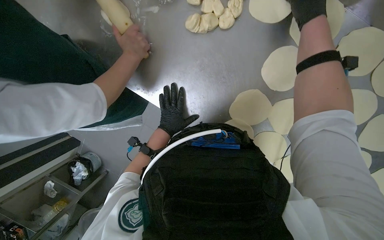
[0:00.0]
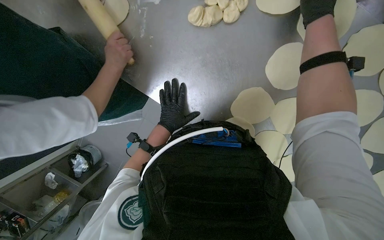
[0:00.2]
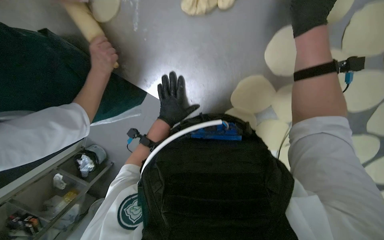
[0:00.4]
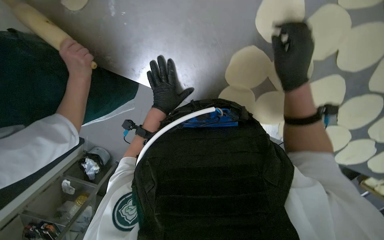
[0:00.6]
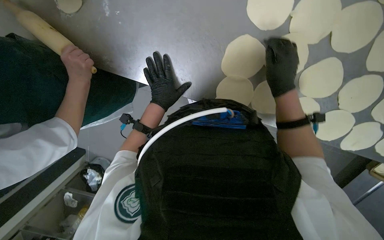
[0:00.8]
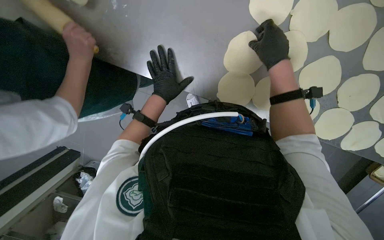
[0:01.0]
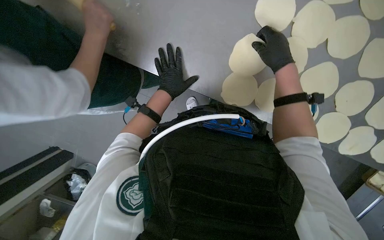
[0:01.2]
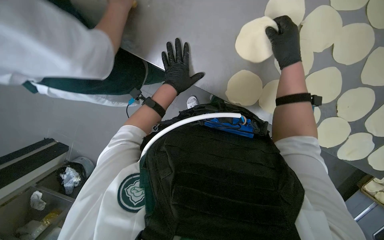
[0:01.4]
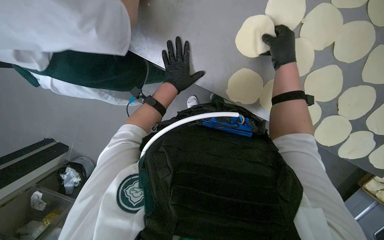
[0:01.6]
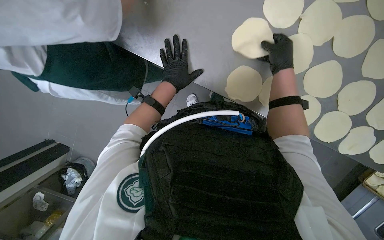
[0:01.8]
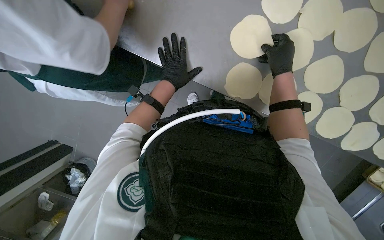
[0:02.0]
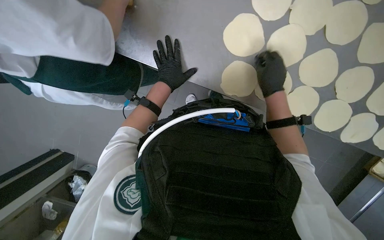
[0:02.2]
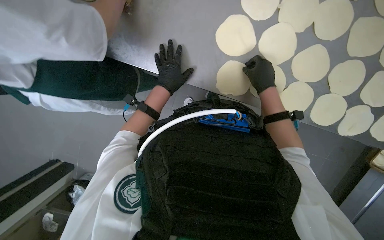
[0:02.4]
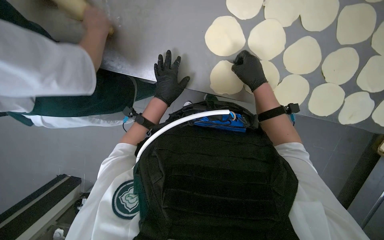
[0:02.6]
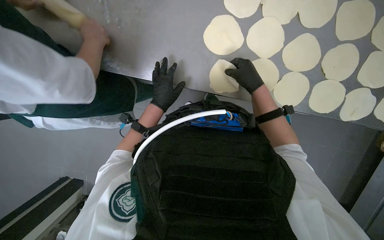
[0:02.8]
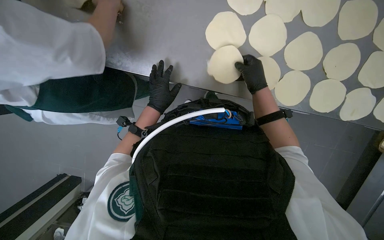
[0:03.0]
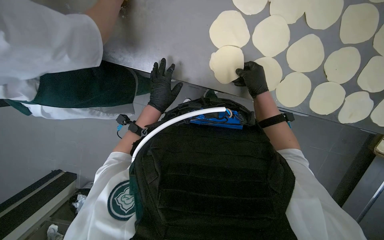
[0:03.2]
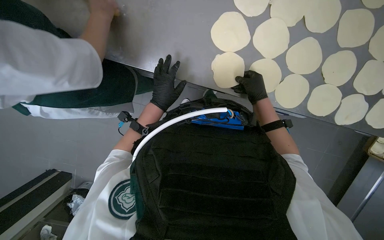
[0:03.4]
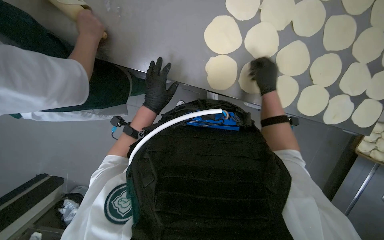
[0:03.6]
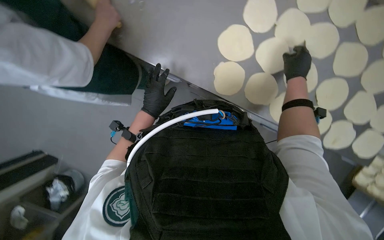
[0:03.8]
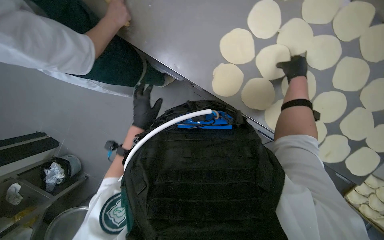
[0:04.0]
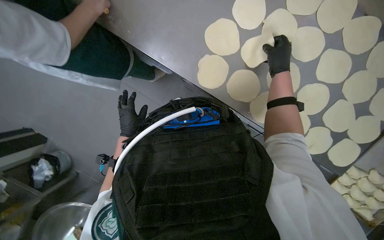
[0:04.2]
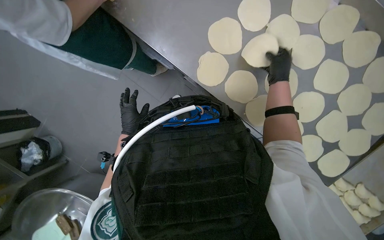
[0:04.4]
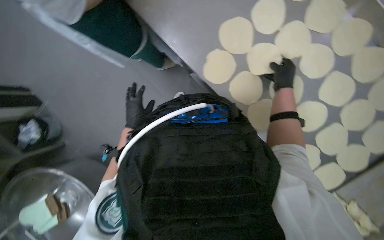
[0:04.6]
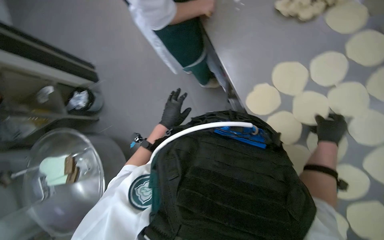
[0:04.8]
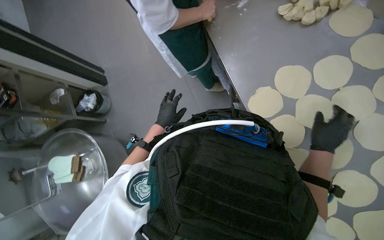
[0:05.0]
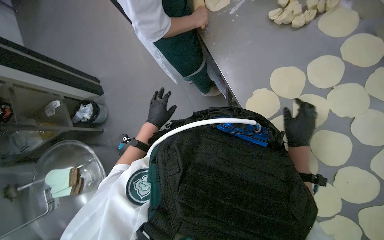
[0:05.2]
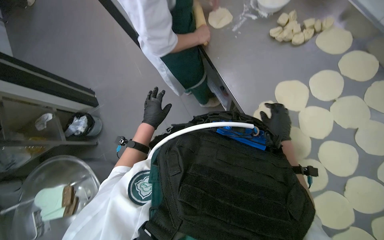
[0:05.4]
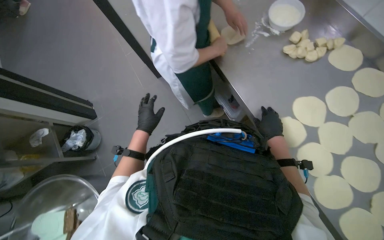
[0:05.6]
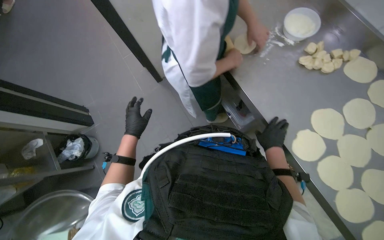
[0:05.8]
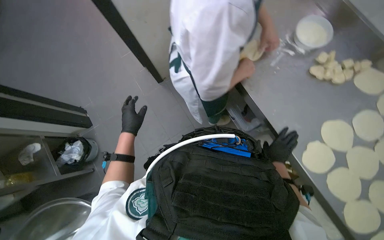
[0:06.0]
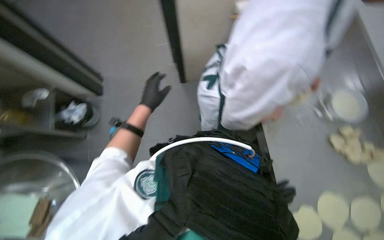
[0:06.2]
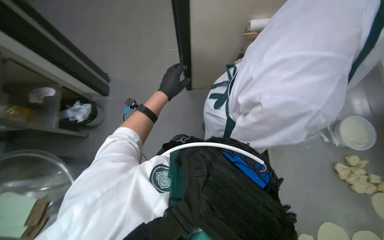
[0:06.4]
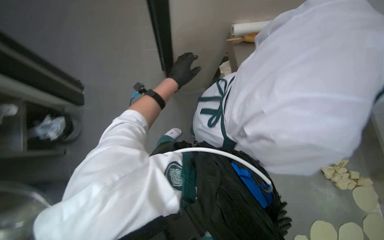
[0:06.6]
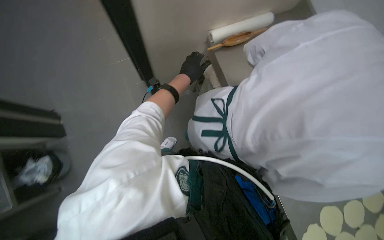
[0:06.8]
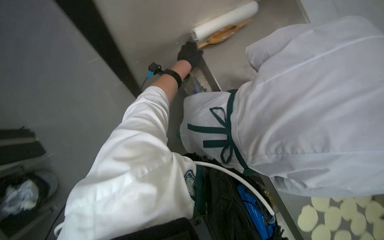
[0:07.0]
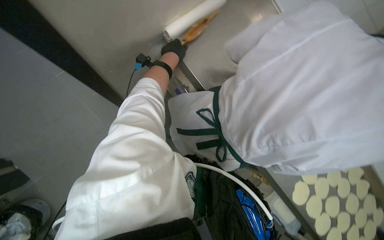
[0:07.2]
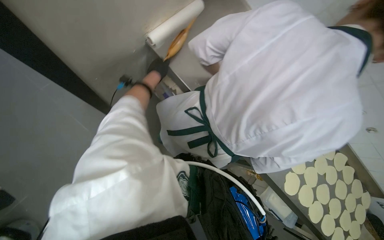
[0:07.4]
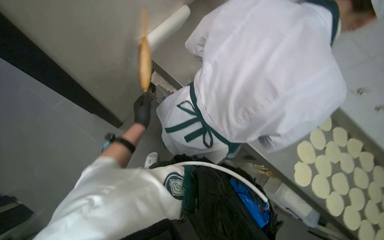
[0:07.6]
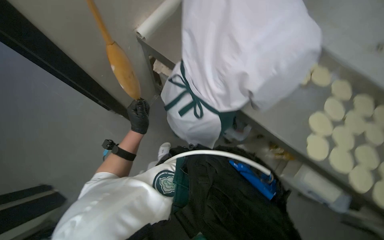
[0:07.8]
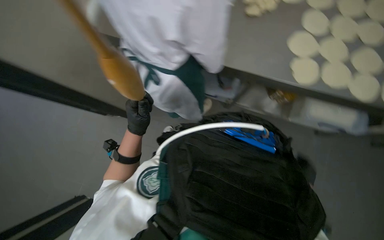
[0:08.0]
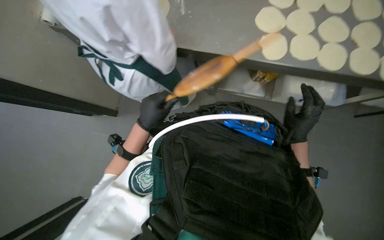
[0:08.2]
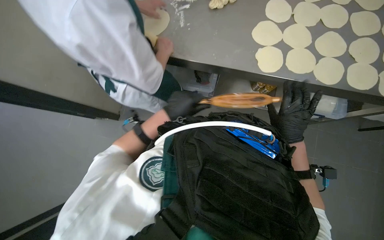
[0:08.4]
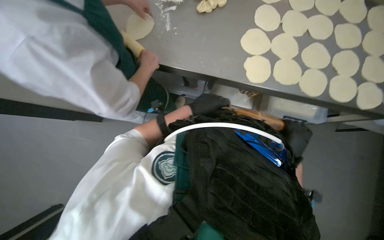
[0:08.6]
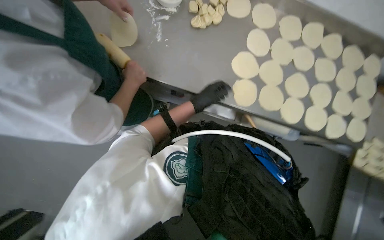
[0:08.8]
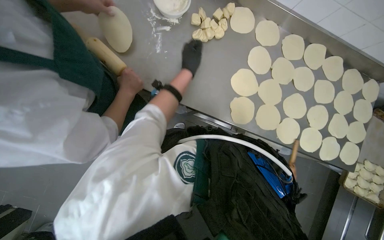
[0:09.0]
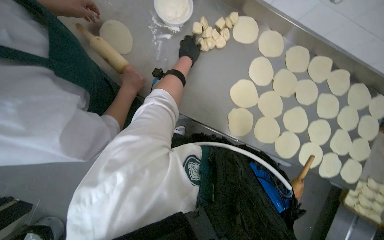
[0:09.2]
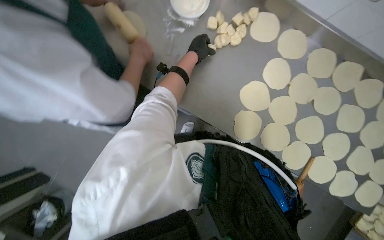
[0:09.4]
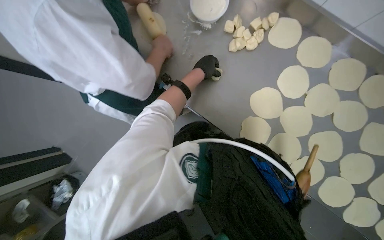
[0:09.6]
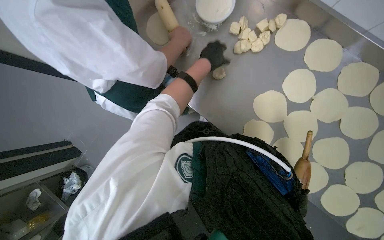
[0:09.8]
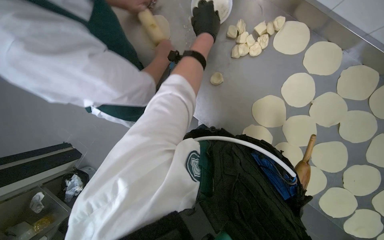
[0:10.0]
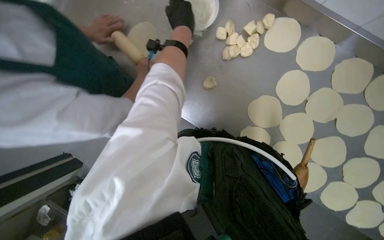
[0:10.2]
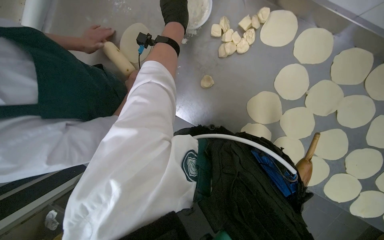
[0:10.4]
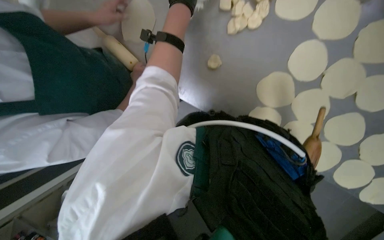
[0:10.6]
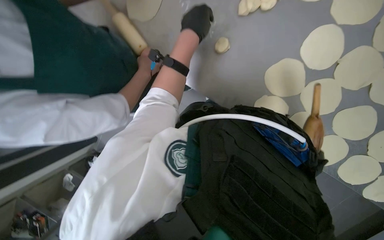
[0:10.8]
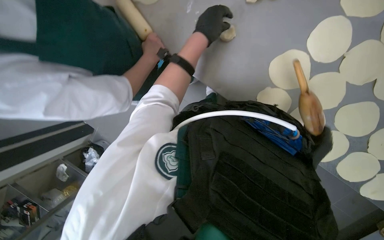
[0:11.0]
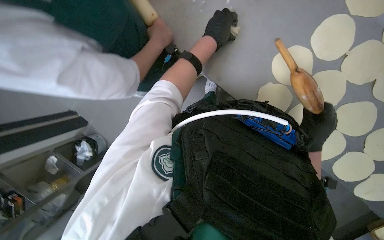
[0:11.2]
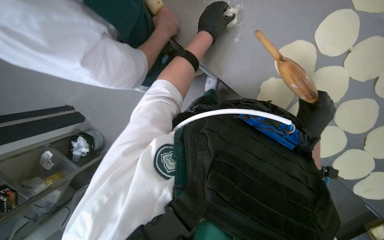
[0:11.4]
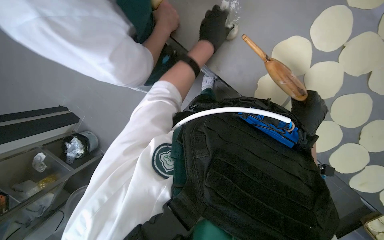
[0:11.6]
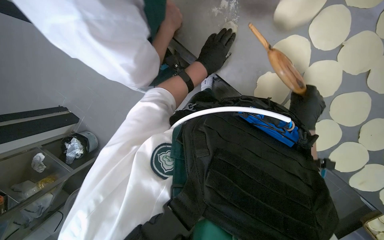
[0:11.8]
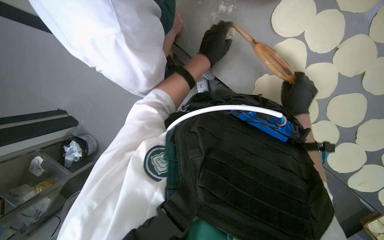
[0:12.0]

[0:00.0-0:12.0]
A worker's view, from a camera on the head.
Job: preparing food.
The whole recording: Flattening dough for dumplings. The worker continues flattening small pieces of dough into circular shapes using a rolling pin.
0:00.0 to 0:01.6: The right hand heads down the picture and farther from the camera, covering some 30 cm.
0:01.6 to 0:03.0: The right hand moves down the picture, some 15 cm.
0:03.0 to 0:04.4: The left hand travels down the picture by about 15 cm. Meanwhile the right hand travels to the right by some 10 cm.
0:04.4 to 0:06.0: The head travels roughly 40 cm. The view tilts about 15 degrees upward.
0:06.0 to 0:07.6: The wearer's head swings approximately 25 degrees to the right.
0:07.6 to 0:09.0: The left hand travels to the right and up the picture by approximately 50 cm.
0:09.0 to 0:10.4: The view swings approximately 20 degrees to the left. The left hand travels up the picture by approximately 30 cm.
0:10.4 to 0:12.0: The right hand shifts about 15 cm to the left and up the picture, while the left hand shifts some 35 cm down the picture.

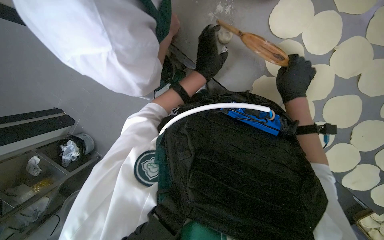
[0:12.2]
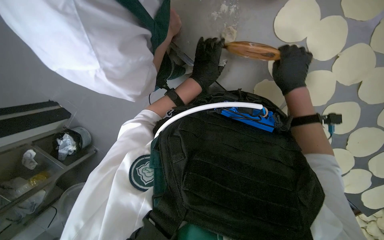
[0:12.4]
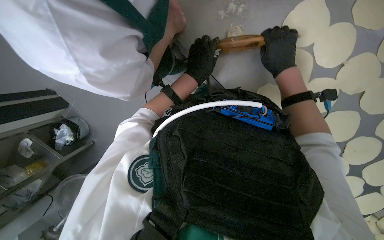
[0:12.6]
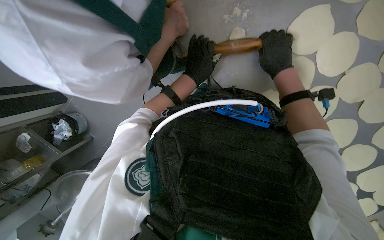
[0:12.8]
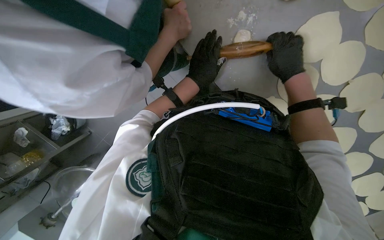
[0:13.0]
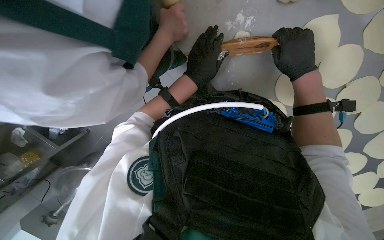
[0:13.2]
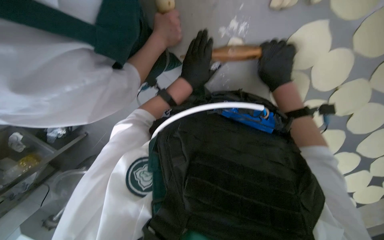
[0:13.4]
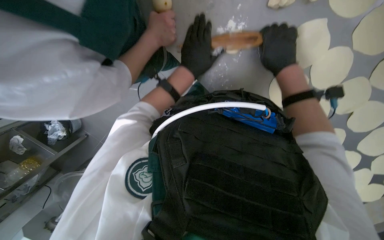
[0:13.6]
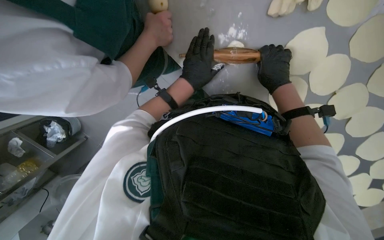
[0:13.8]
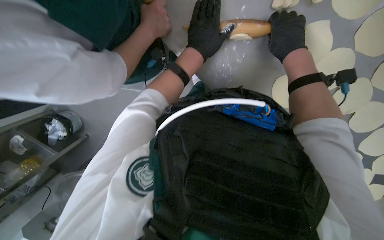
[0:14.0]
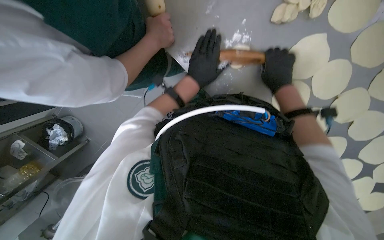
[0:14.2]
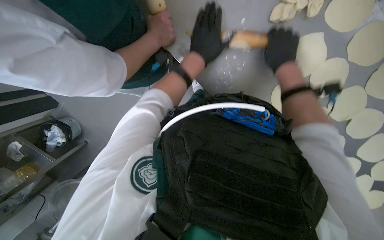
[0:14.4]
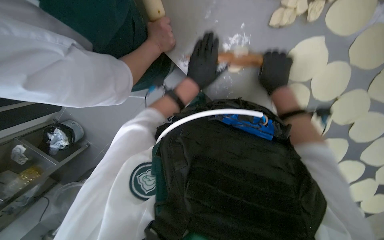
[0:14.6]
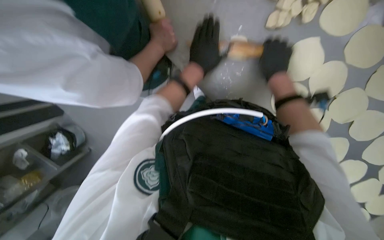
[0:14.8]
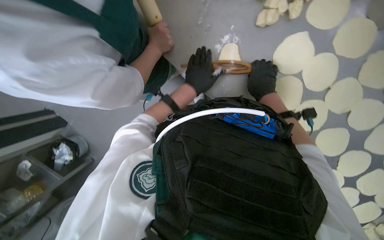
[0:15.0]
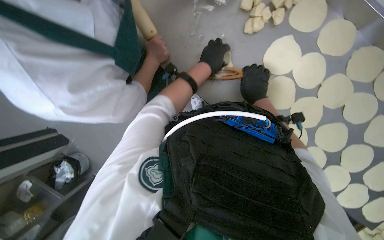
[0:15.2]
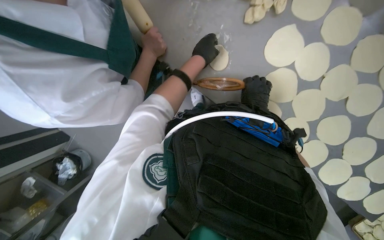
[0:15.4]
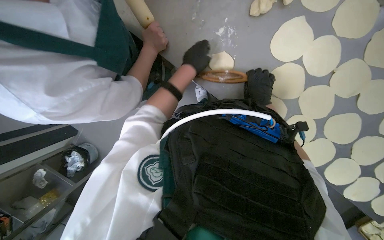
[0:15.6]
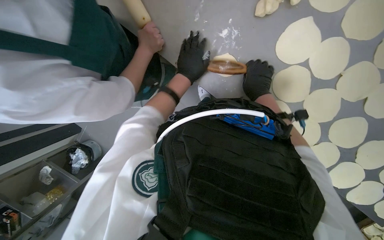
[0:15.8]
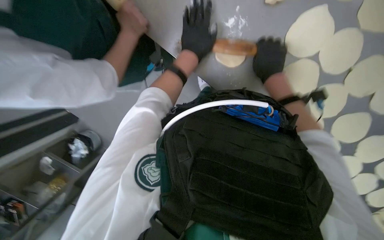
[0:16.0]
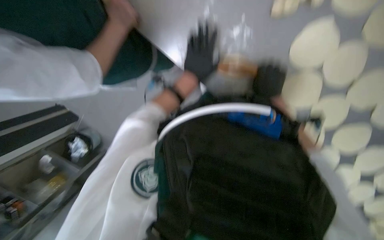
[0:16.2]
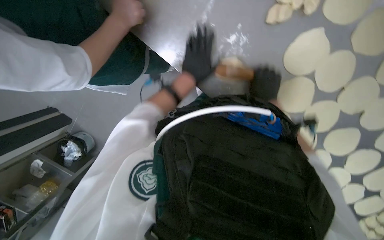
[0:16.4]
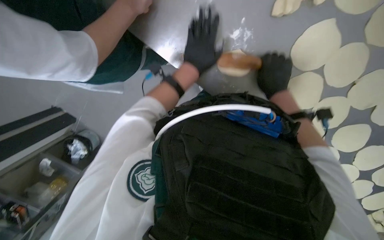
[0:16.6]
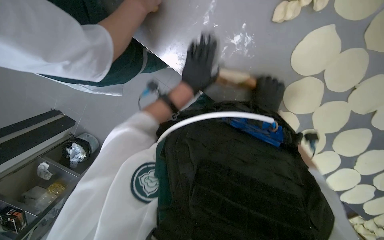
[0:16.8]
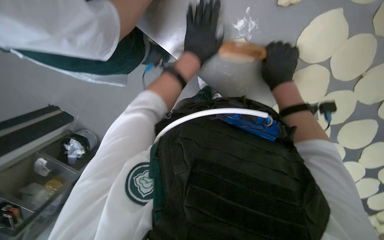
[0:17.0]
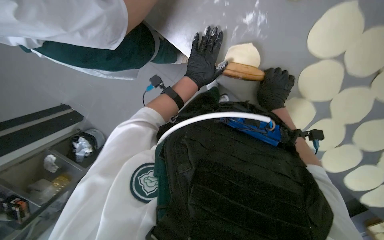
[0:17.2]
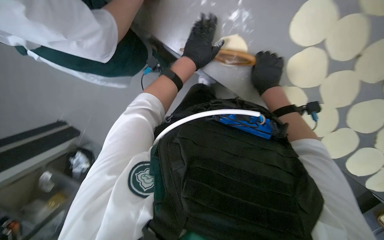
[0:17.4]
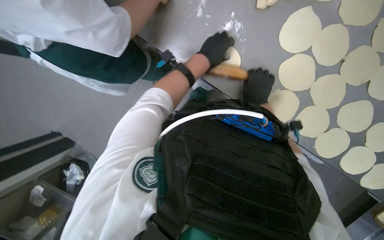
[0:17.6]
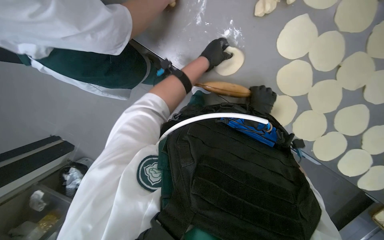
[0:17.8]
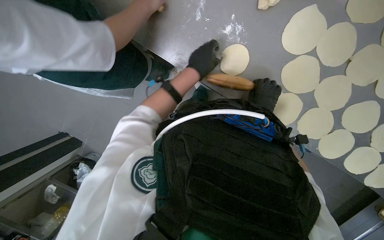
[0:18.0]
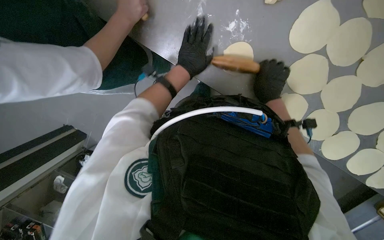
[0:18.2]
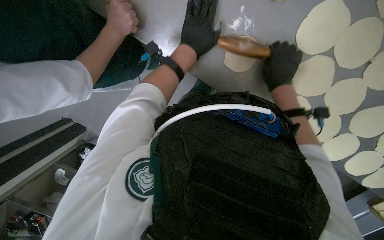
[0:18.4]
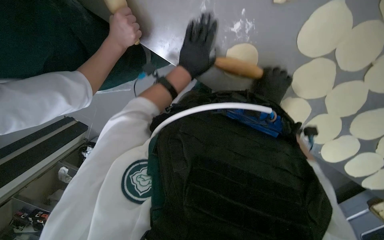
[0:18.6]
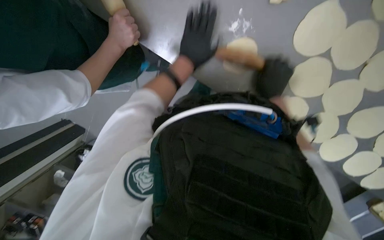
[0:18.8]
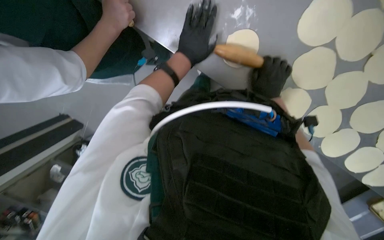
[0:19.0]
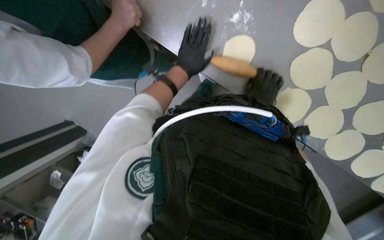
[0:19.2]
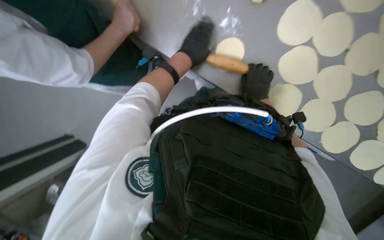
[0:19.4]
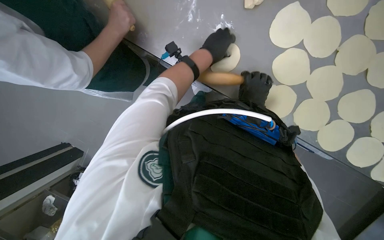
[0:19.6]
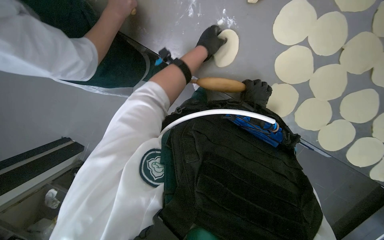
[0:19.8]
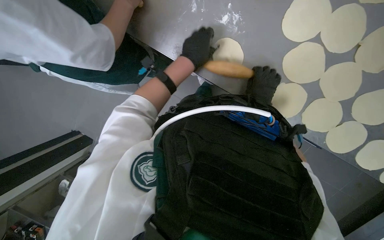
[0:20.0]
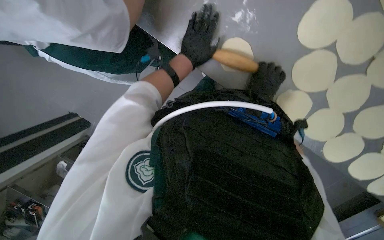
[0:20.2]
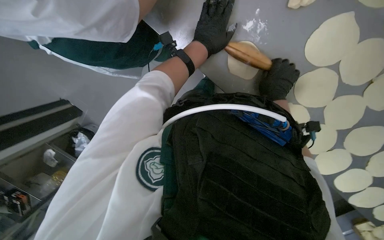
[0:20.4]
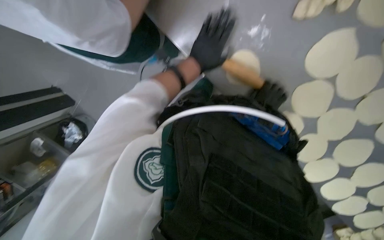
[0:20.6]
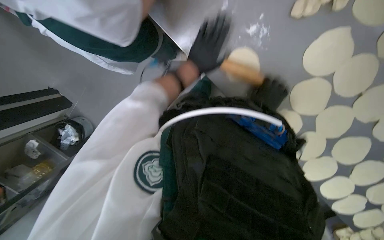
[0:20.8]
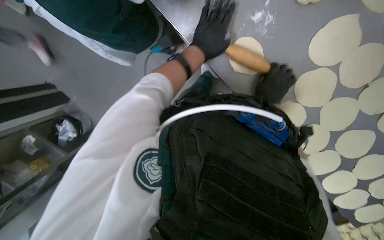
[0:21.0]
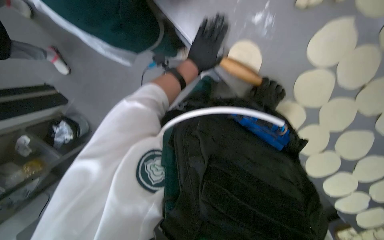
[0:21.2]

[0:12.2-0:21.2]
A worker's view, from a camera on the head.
Job: preparing food.
The whole recording: Flattening dough for dumplings. The worker continues flattening small pieces of dough into circular shapes using a rolling pin.
0:13.8 to 0:15.2: The hands are busy where they are.
0:16.6 to 0:18.2: The right hand moves some 15 cm farther from the camera and comes back.
0:18.2 to 0:19.8: The right hand heads farther from the camera, covering approximately 25 cm.
0:19.8 to 0:21.2: The left hand goes about 10 cm down the picture.
